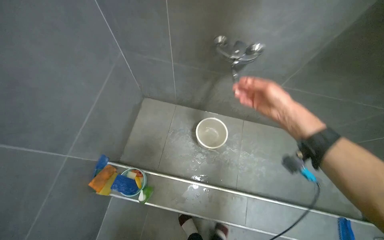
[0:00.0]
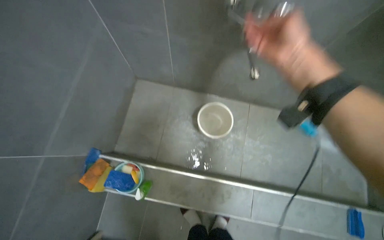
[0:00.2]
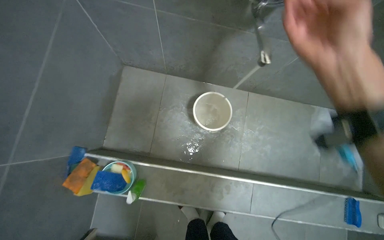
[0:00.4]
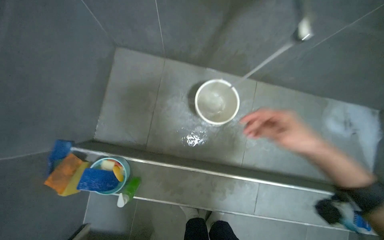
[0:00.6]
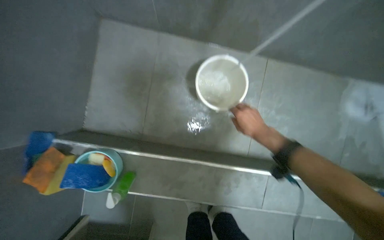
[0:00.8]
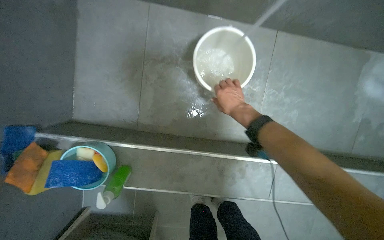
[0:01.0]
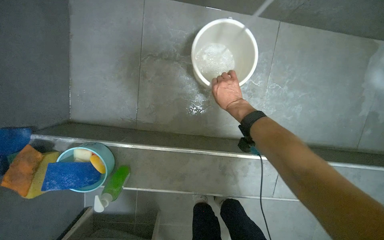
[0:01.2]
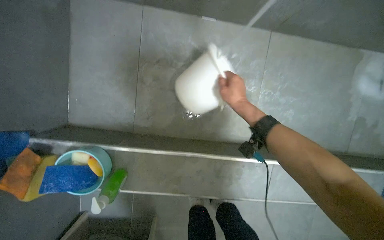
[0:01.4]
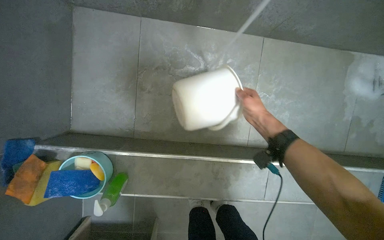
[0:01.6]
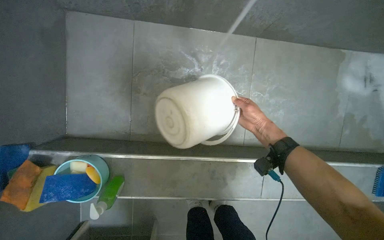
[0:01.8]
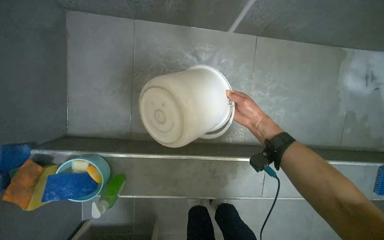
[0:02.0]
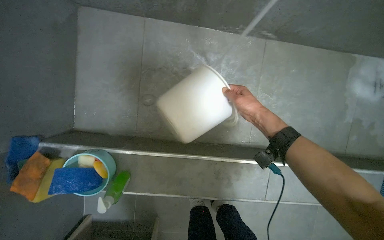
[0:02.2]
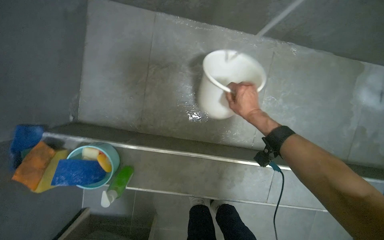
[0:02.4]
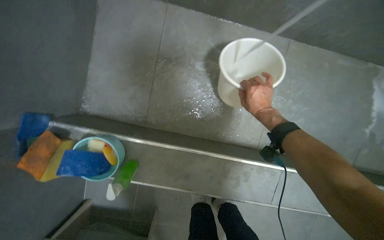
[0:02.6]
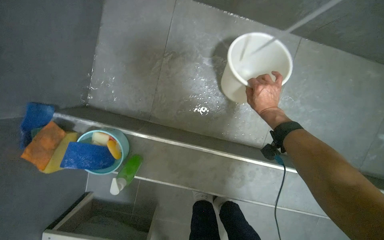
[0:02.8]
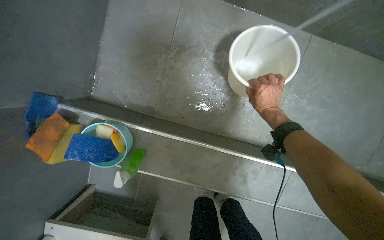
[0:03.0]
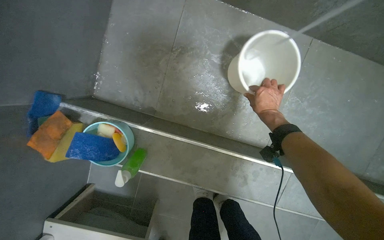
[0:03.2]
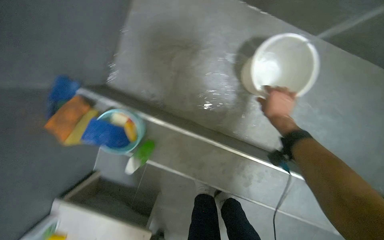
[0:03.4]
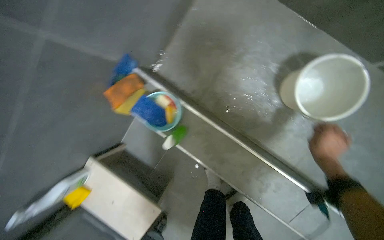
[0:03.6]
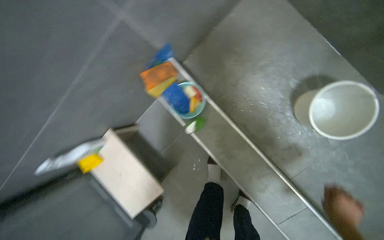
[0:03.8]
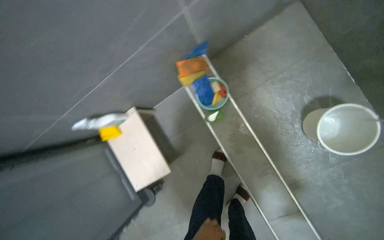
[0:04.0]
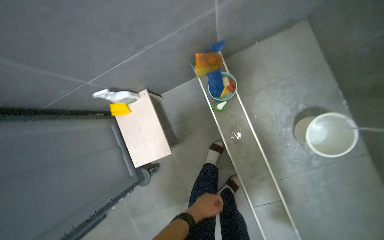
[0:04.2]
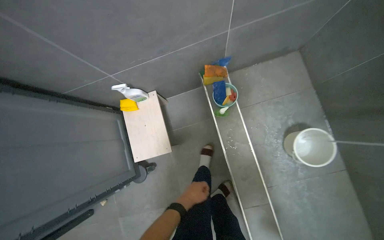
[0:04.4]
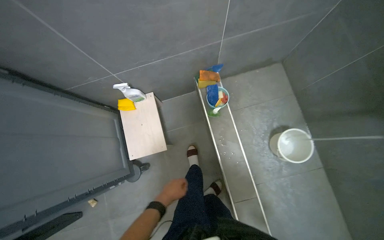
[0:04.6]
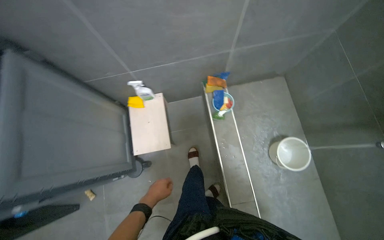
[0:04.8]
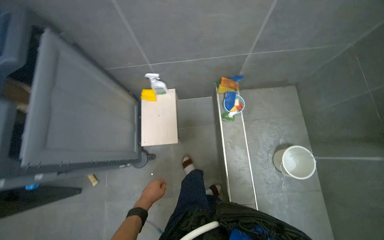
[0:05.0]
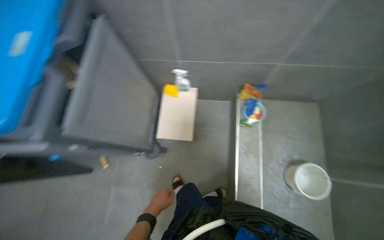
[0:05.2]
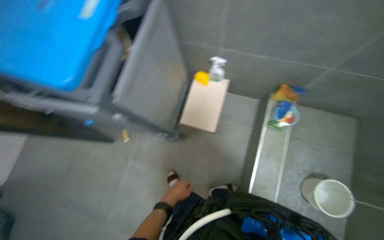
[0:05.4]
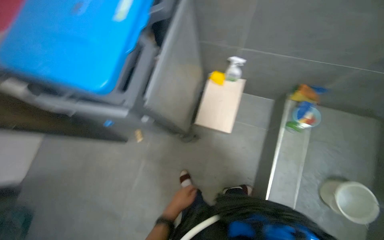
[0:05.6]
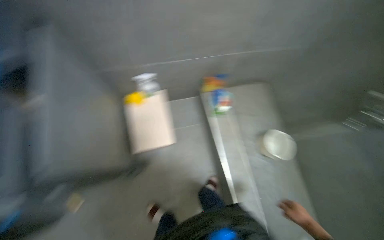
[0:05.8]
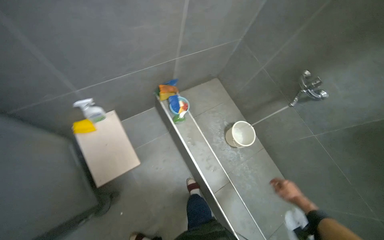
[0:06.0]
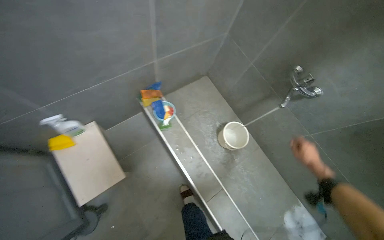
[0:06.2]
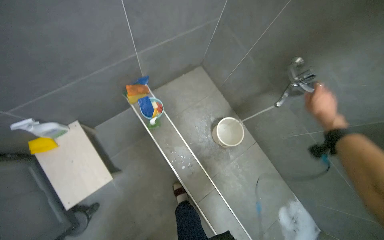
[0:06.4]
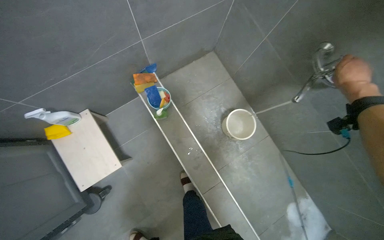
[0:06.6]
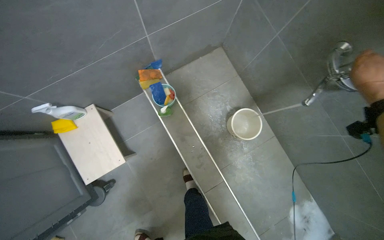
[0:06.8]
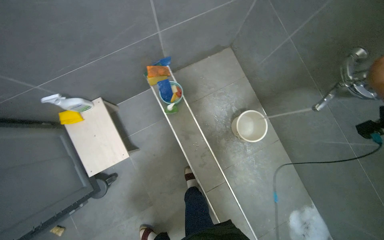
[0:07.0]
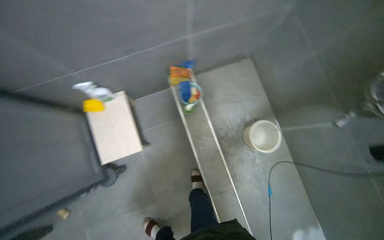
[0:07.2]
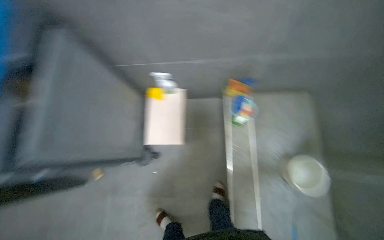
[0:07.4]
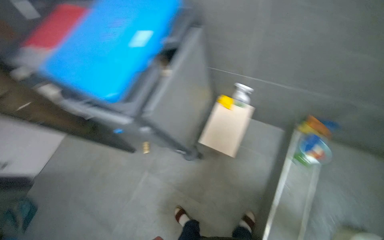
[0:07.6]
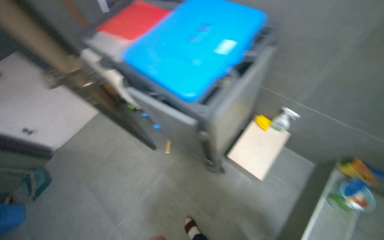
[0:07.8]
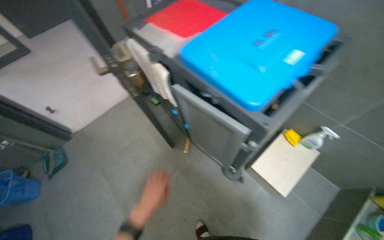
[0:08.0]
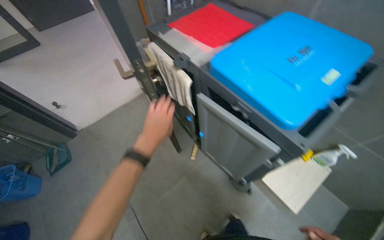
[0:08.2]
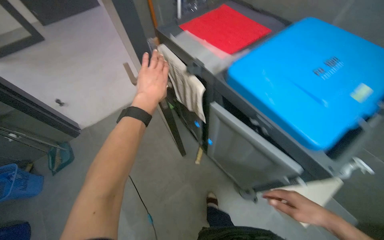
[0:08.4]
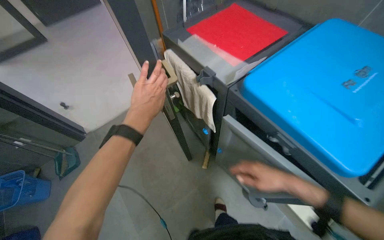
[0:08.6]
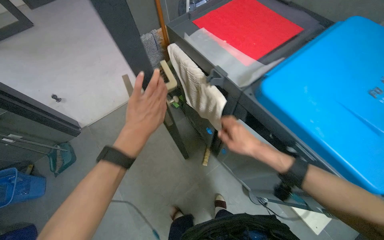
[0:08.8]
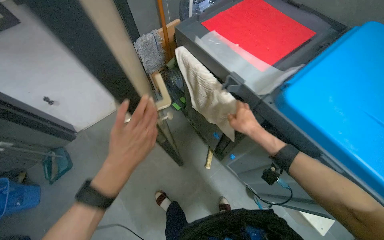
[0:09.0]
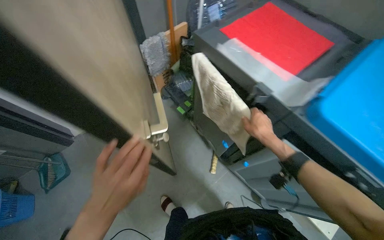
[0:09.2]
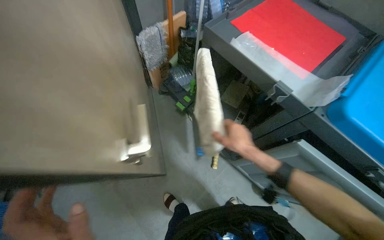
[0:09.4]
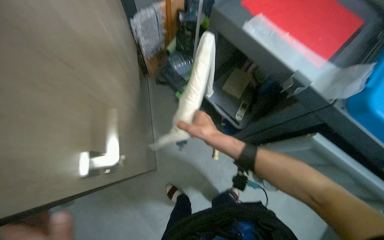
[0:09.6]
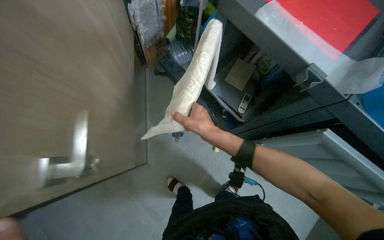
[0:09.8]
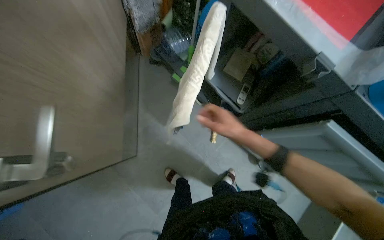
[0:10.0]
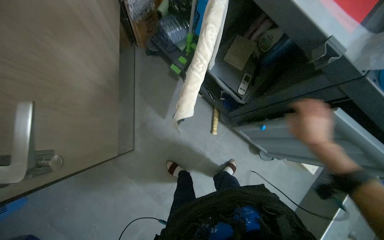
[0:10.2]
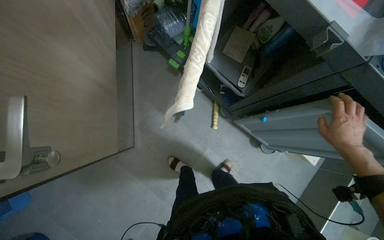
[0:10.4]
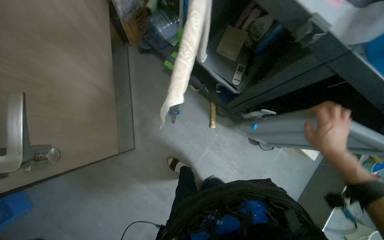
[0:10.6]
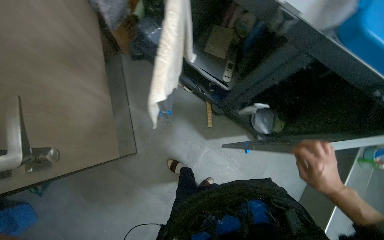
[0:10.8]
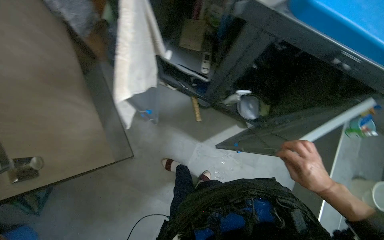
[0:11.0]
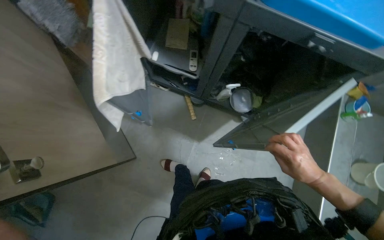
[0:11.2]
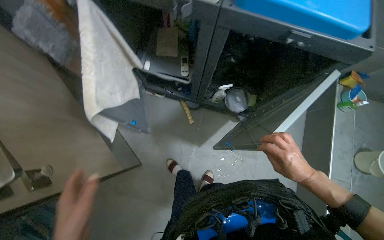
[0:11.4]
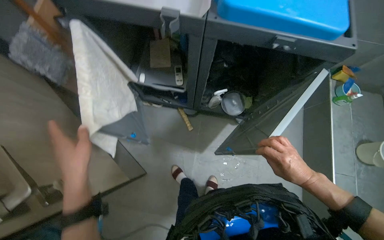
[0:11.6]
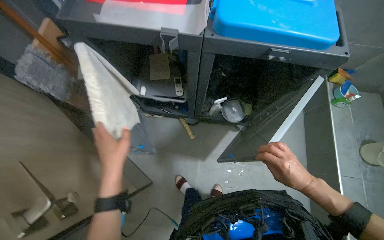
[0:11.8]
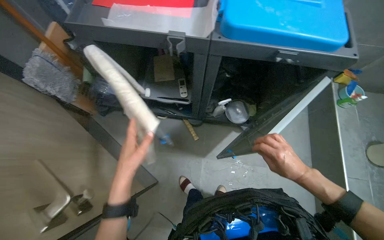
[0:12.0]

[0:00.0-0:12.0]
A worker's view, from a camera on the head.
Job: preparing cleaning supplies.
The whole recording: Filling bucket with water. The worker fills a white bucket with water from the tap.
0:00.0 to 0:01.6: The head travels approximately 40 cm. The camera pitches downward, by some 25 degrees.
0:03.0 to 0:04.4: The camera is carried roughly 60 cm. The scene turns approximately 60 degrees clockwise in the picture.
0:04.4 to 0:06.0: The camera sweeps to the right, by some 25 degrees.
0:06.0 to 0:07.6: The head rotates roughly 60 degrees to the left.
0:07.6 to 0:09.0: The wearer moves about 80 cm. The scene rotates clockwise by roughly 25 degrees.
0:09.0 to 0:10.4: The view tips downward by some 20 degrees.
0:10.4 to 0:12.0: The scene turns some 35 degrees counterclockwise in the picture. The right hand shifts about 25 cm down the picture.

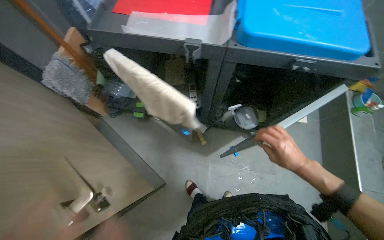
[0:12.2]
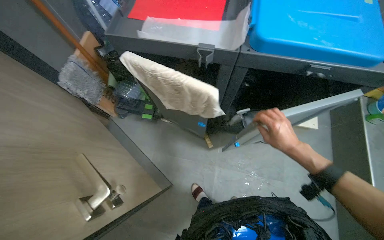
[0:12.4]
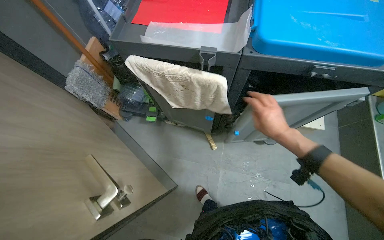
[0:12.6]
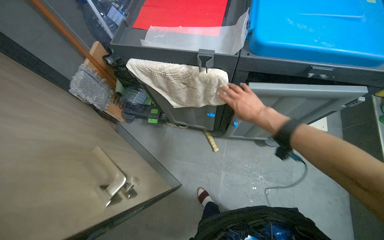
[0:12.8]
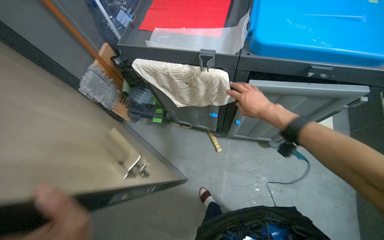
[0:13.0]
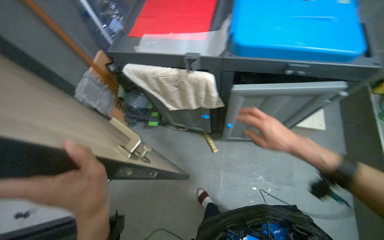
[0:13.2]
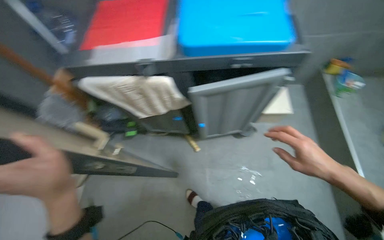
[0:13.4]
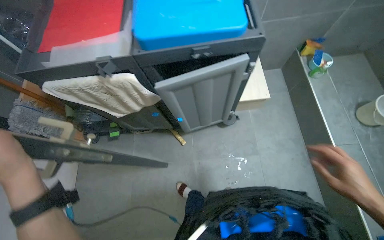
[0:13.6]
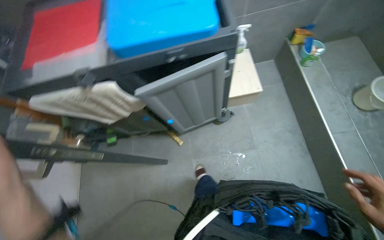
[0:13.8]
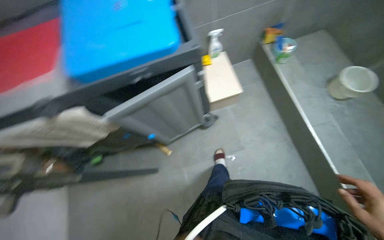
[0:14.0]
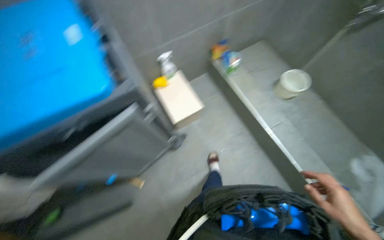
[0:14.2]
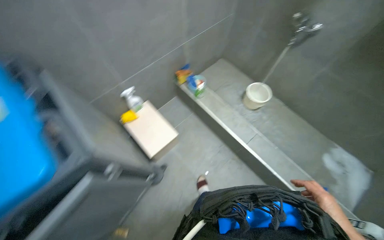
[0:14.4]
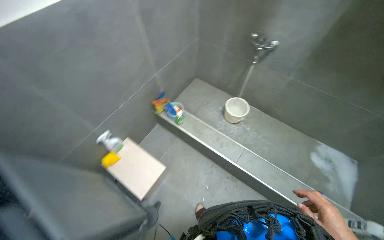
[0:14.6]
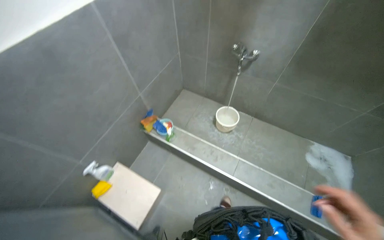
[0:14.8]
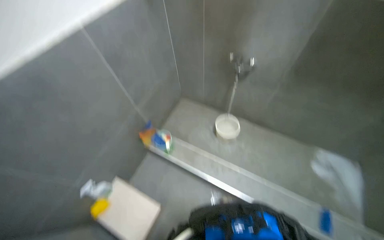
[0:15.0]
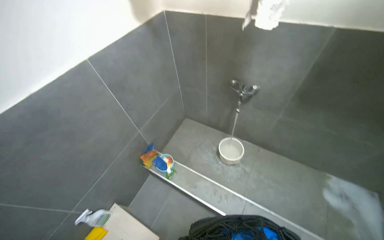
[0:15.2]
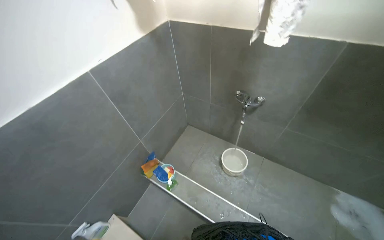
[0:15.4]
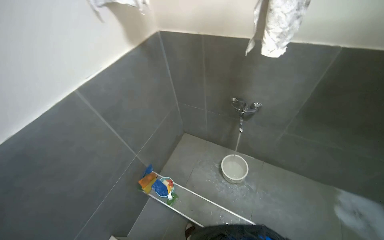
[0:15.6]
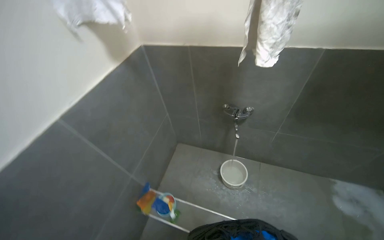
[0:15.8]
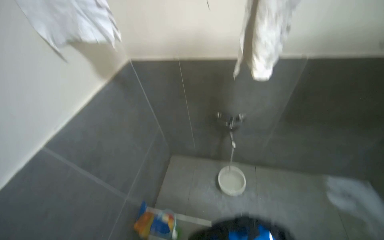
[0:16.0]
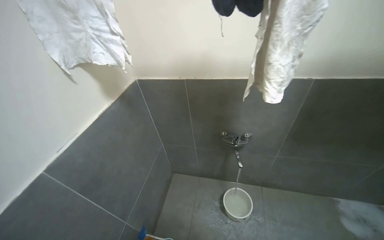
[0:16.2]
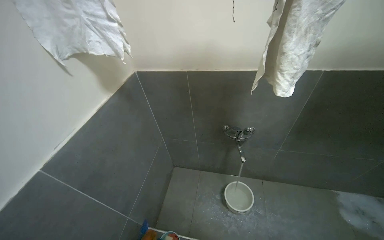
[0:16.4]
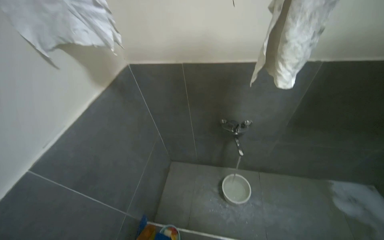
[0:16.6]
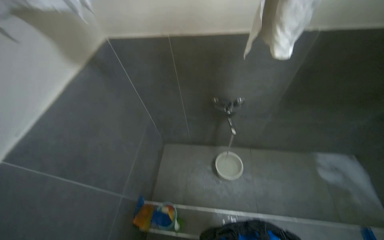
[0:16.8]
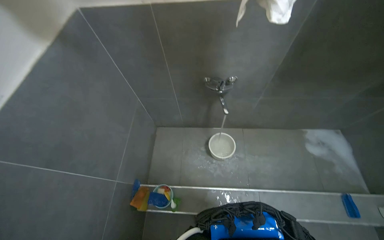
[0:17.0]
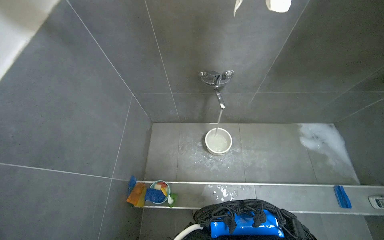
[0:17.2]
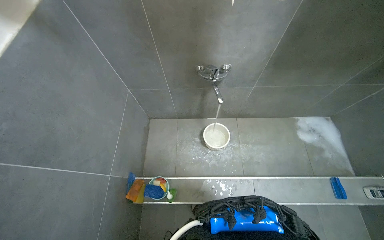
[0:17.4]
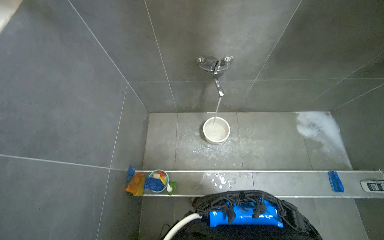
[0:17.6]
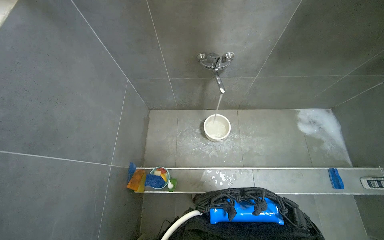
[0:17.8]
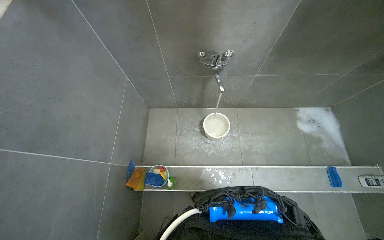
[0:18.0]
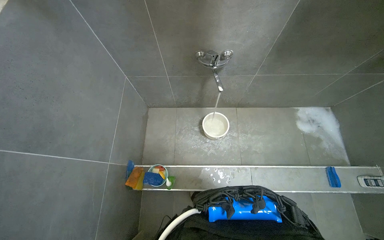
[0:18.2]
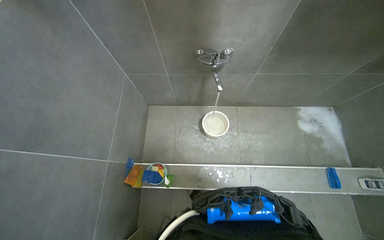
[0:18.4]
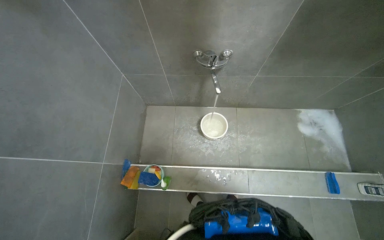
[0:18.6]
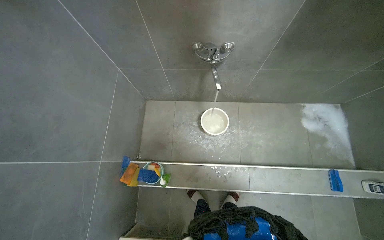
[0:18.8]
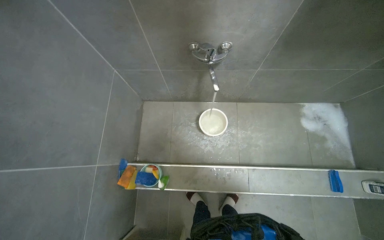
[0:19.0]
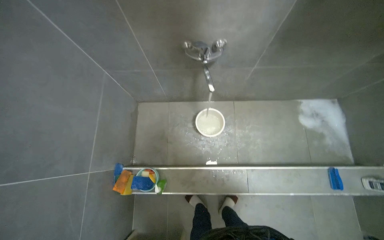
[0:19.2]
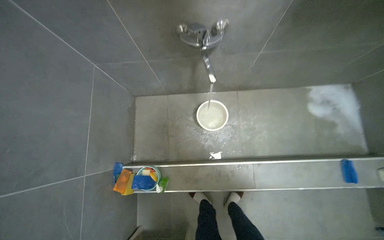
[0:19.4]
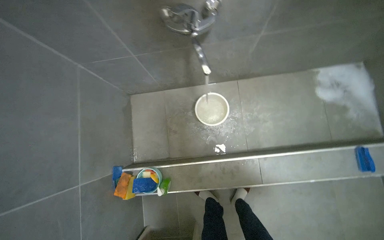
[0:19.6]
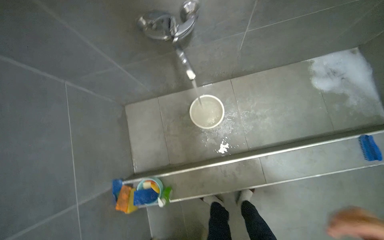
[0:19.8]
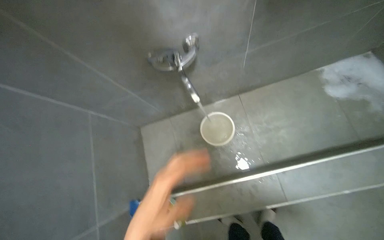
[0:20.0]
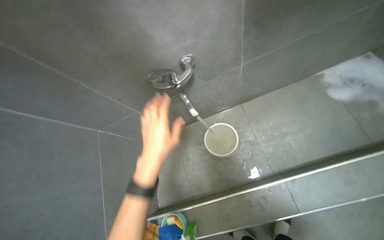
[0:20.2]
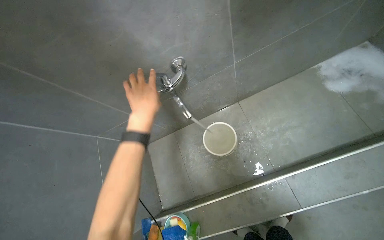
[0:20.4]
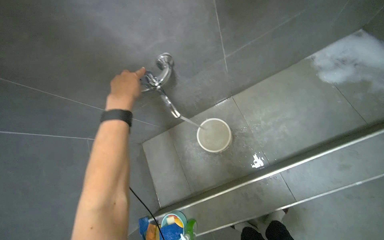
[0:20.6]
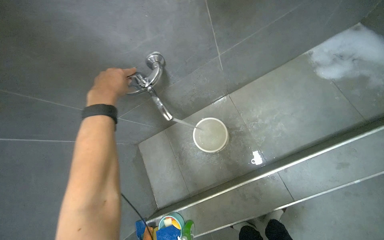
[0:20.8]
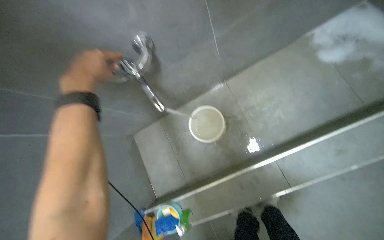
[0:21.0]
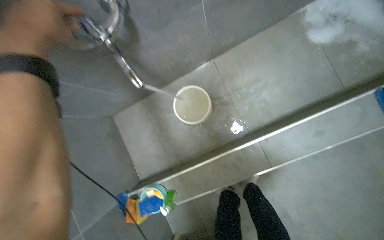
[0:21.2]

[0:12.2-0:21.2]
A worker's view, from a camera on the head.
Job: preparing cleaning supplies.
The whole recording: Filling bucket with water. The worker fills a white bucket with water from the tap.
0:13.8 to 0:15.2: The head travels approximately 70 cm. The head turns to the right by roughly 55 degrees. The view tips upward by approximately 20 degrees.
0:15.2 to 0:16.6: The head rotates about 20 degrees to the right.
0:16.6 to 0:18.2: The wearer looks some 20 degrees further downward.
